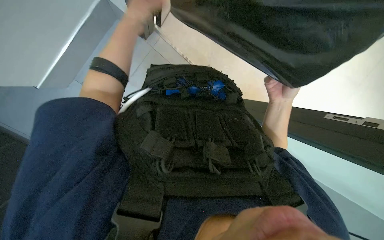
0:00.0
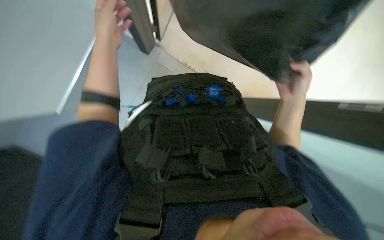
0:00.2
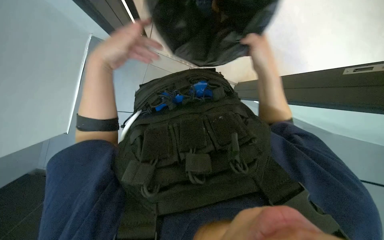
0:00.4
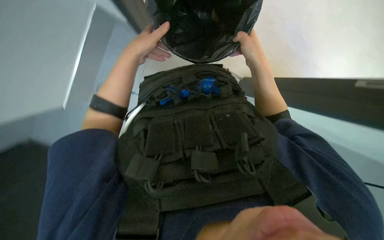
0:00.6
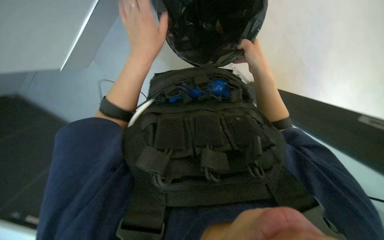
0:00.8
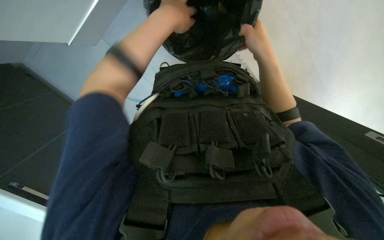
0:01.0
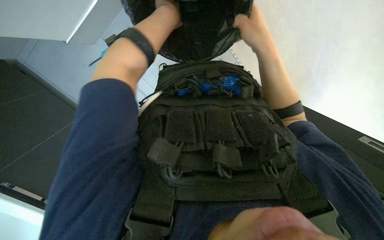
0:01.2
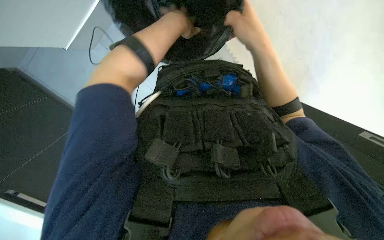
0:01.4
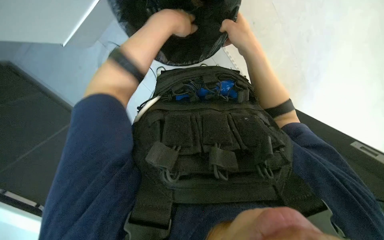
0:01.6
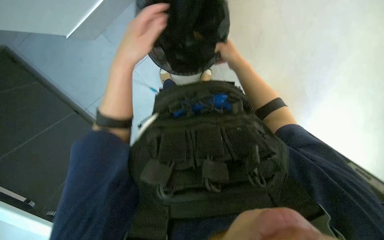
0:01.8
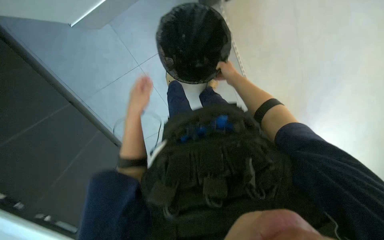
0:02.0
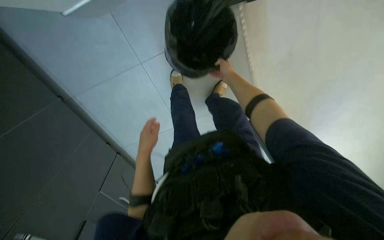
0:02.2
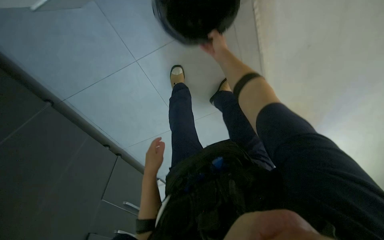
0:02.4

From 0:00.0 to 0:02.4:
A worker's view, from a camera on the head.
Job: managing trash.
The whole recording: Lining trash can with bag. The worker takes a black bag from a drawer and lines the trash can with it.
From 0:00.0 to 0:01.2: The left hand moves up the picture, about 10 cm, while the right hand moves to the left, some 15 cm.
From 0:01.2 to 0:02.4: The camera pitches upward, by some 15 degrees. The right hand shifts about 25 cm farther from the camera and up the picture. The left hand goes some 35 cm down the picture and to the left.

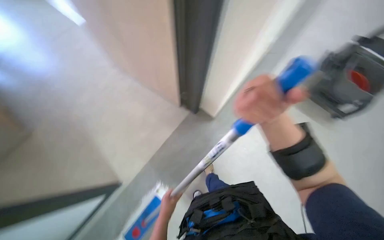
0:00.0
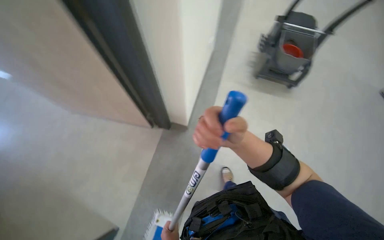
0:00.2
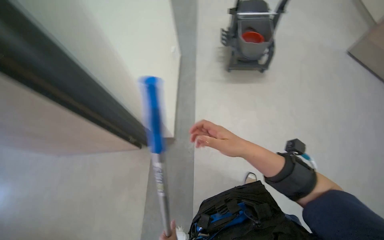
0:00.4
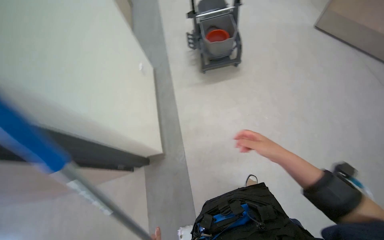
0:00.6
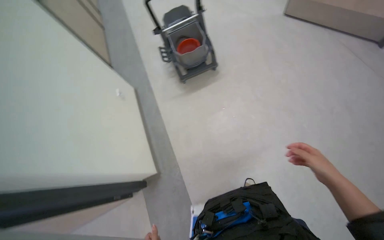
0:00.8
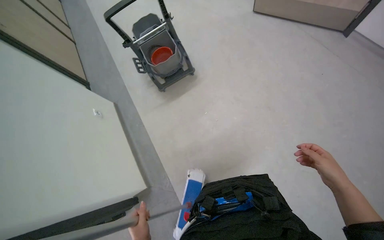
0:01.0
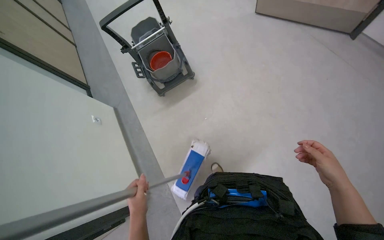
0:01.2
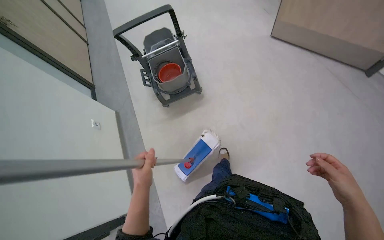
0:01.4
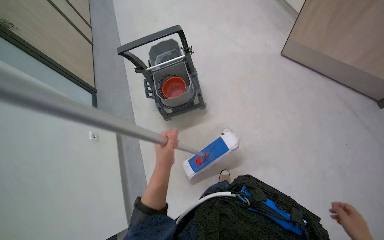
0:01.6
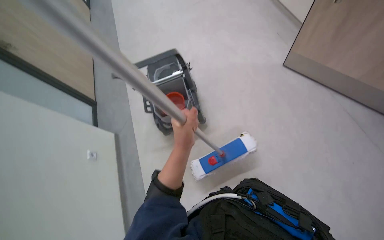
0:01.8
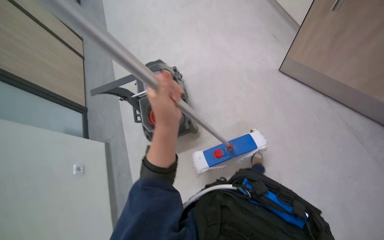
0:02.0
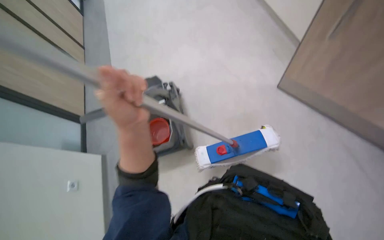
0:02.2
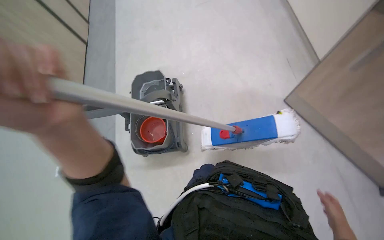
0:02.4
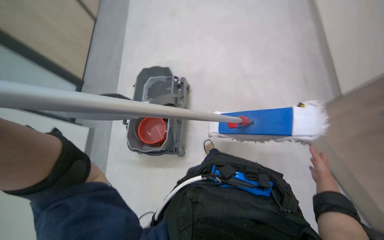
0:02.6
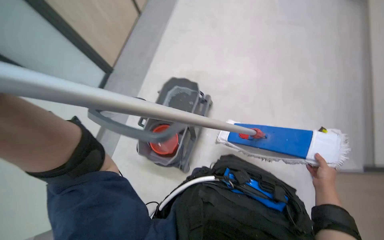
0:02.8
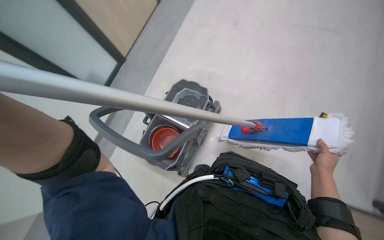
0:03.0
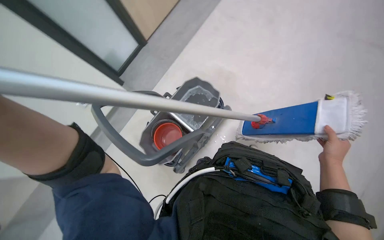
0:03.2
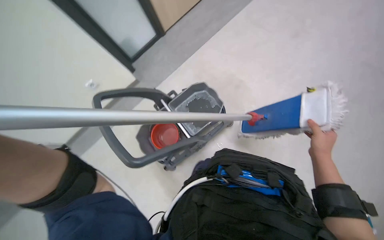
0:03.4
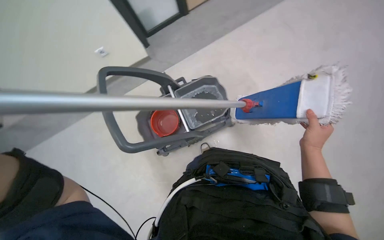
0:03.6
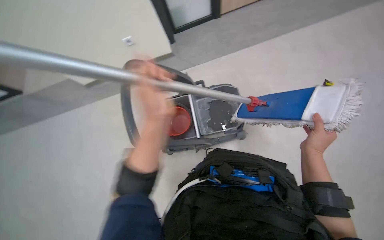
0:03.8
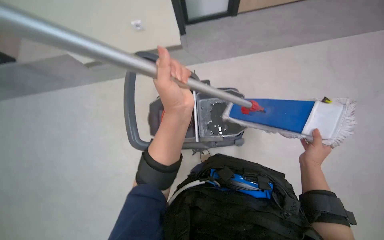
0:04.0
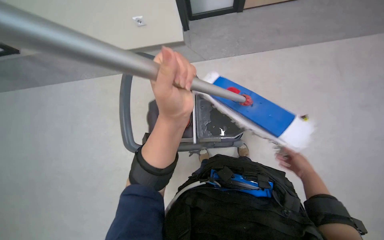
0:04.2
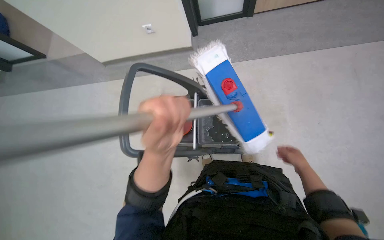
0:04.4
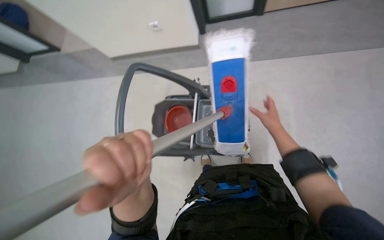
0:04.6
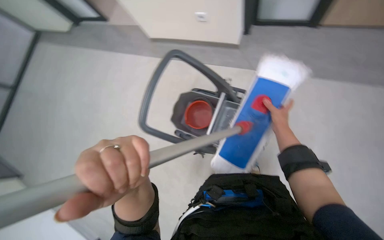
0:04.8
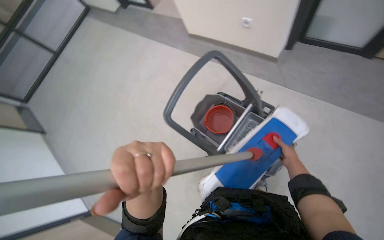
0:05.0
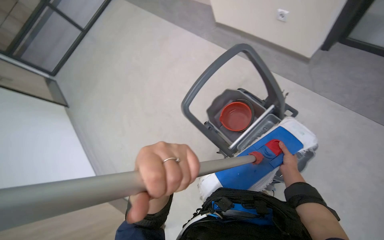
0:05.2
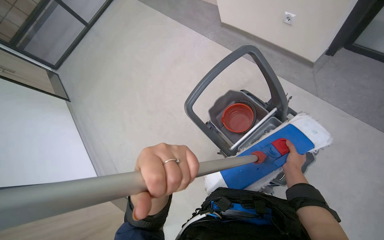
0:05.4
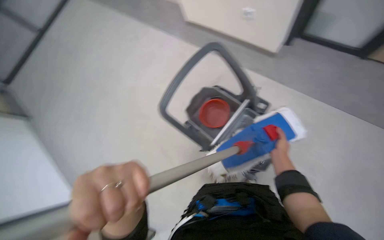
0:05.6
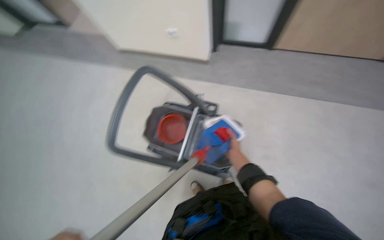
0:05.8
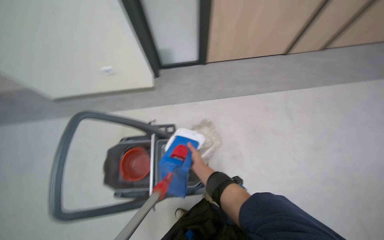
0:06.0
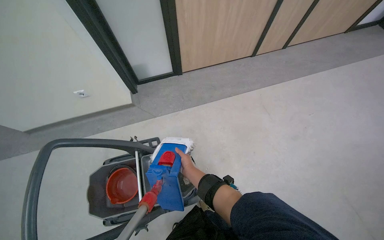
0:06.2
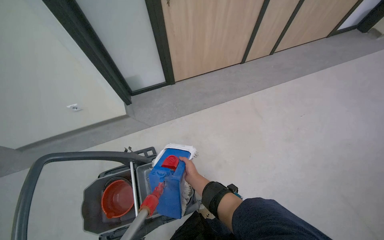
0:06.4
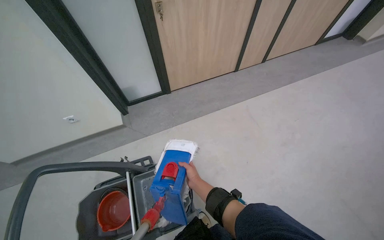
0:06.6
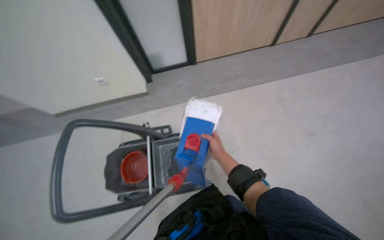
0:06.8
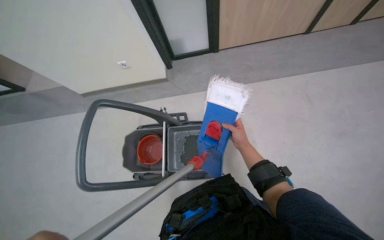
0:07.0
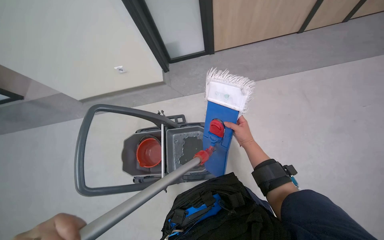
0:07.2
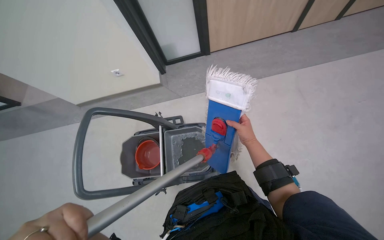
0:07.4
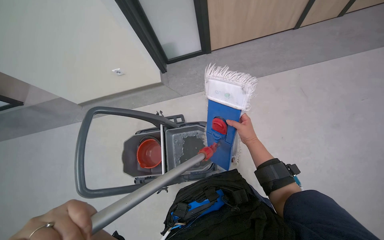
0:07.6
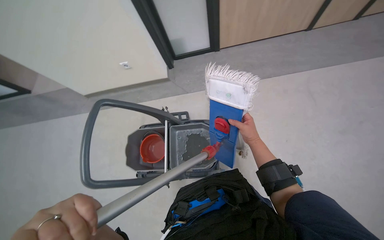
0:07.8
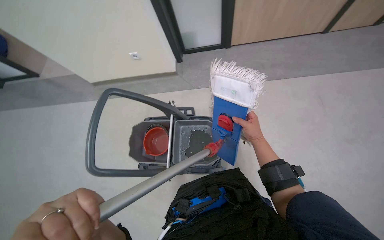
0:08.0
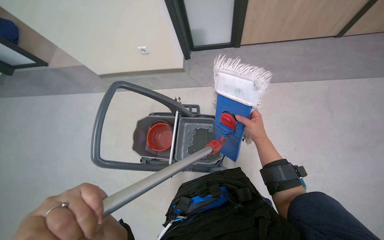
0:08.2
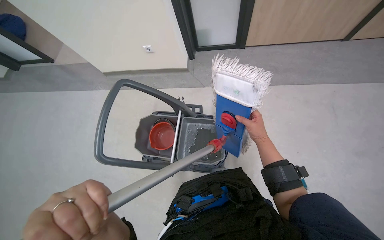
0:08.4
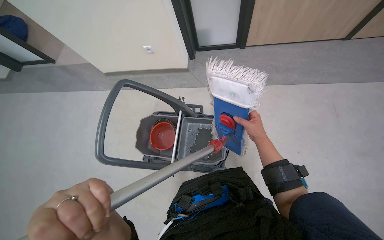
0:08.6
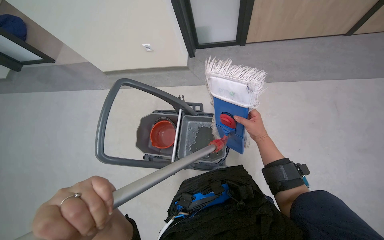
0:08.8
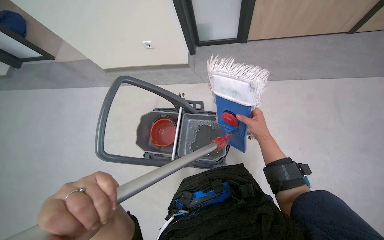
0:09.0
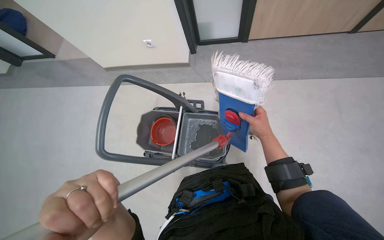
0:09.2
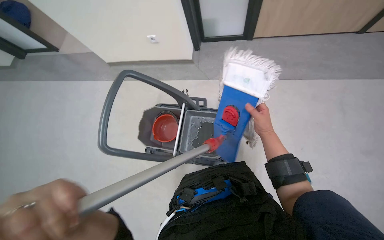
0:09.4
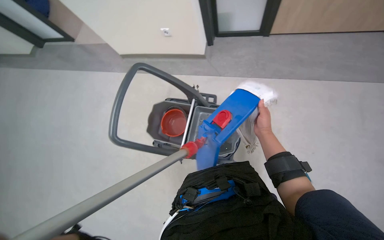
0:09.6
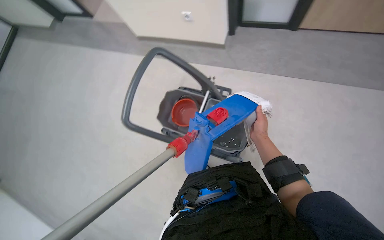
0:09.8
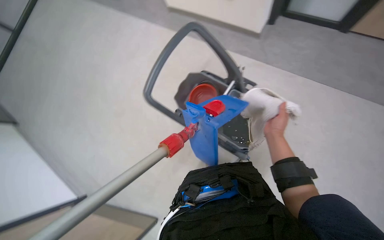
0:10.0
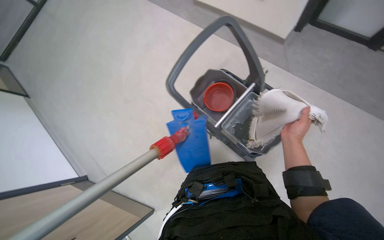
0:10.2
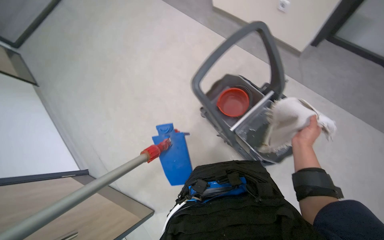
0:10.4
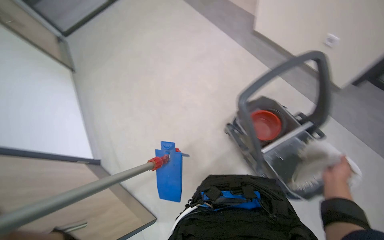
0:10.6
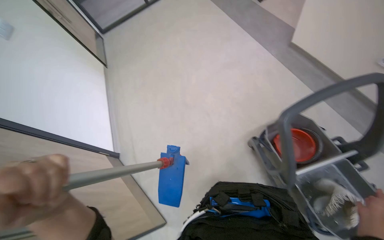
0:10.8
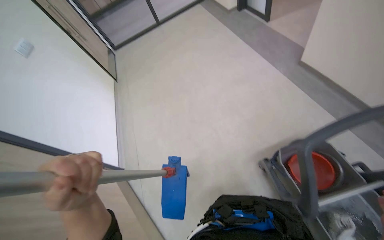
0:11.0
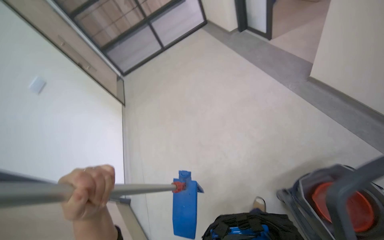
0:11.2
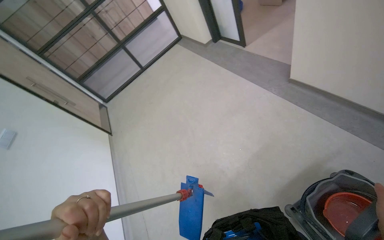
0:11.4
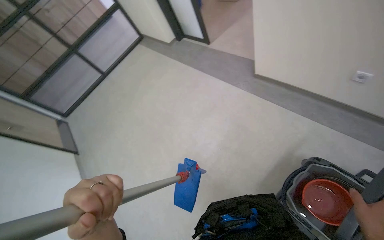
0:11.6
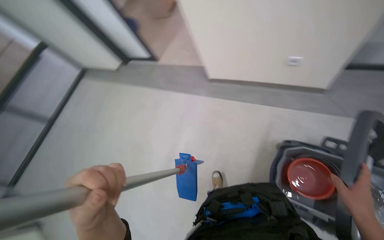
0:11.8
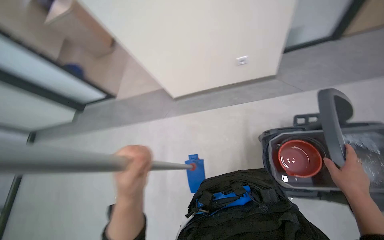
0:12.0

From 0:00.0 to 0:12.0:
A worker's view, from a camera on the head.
Job: mopping floor.
The whole recording: Wringing mop head. The worker wrings the mop head using the cleaning cart.
From 0:00.0 to 0:01.6: The wearer moves about 70 cm. The head turns to the right by approximately 60 degrees.
From 0:01.6 to 0:03.0: The wearer moves some 50 cm.
From 0:06.0 to 0:07.6: The right hand shifts some 20 cm to the right.
From 0:09.0 to 0:10.4: The head rotates some 40 degrees to the left.
From 0:10.4 to 0:12.0: The wearer looks about 40 degrees further to the right. The camera pitches upward, by roughly 25 degrees.

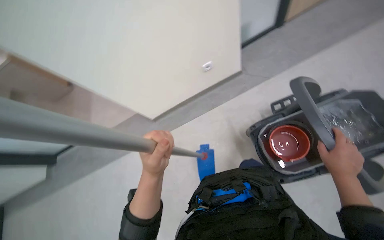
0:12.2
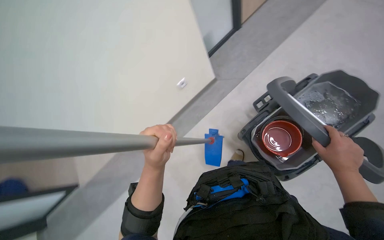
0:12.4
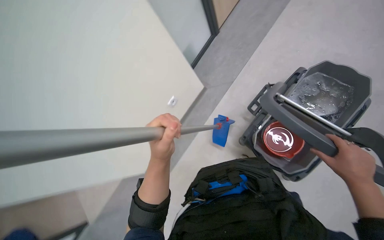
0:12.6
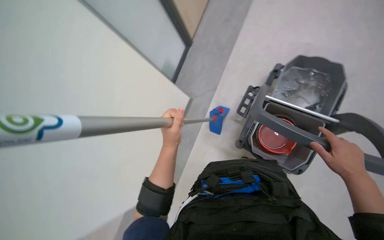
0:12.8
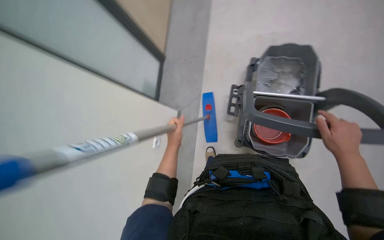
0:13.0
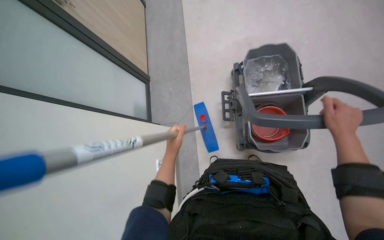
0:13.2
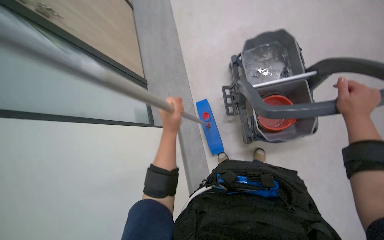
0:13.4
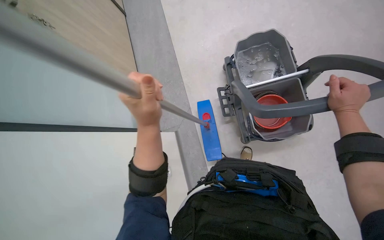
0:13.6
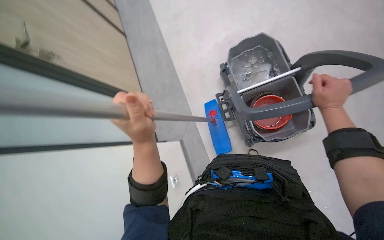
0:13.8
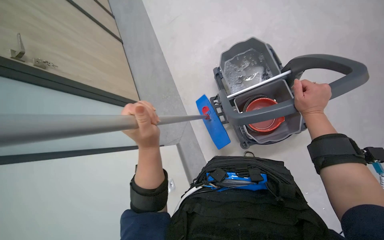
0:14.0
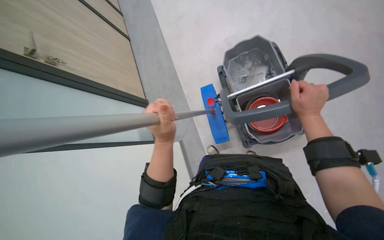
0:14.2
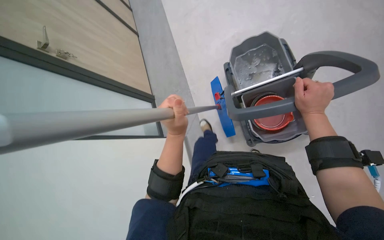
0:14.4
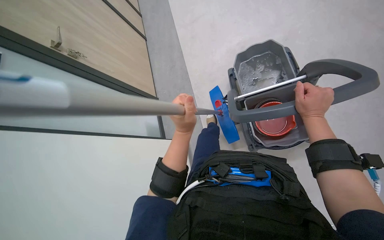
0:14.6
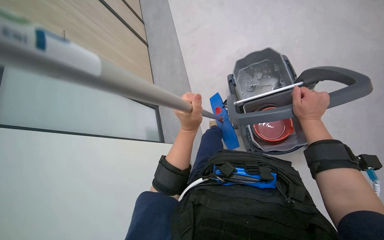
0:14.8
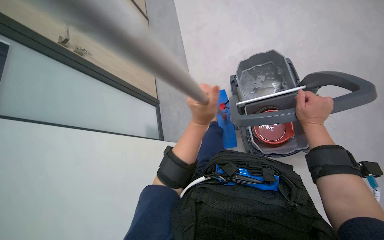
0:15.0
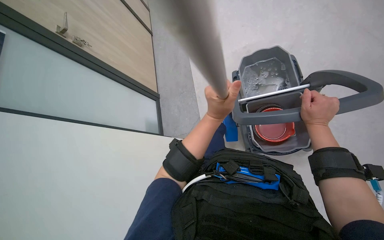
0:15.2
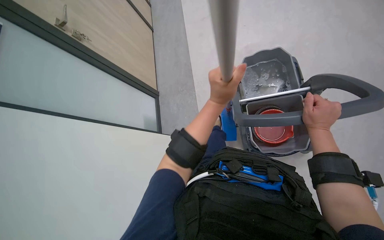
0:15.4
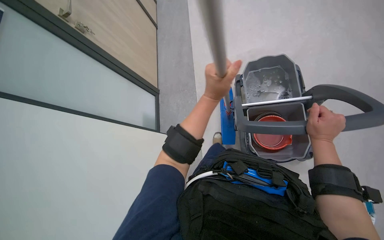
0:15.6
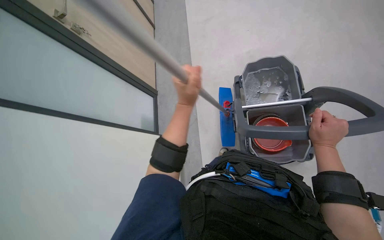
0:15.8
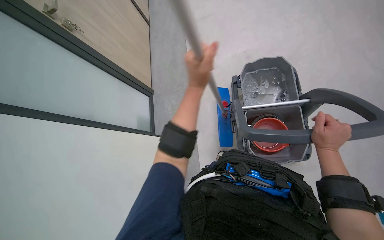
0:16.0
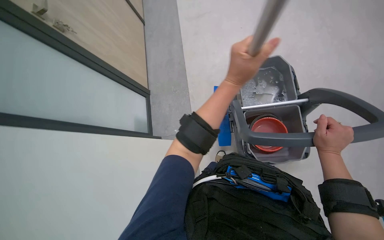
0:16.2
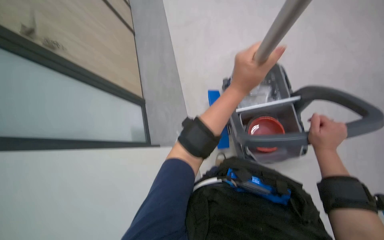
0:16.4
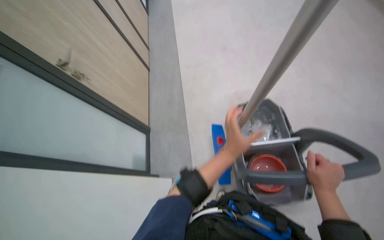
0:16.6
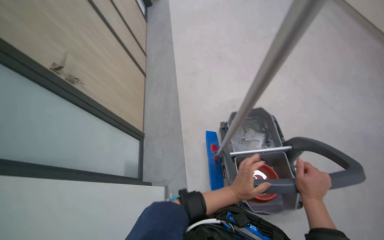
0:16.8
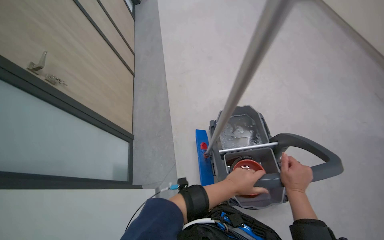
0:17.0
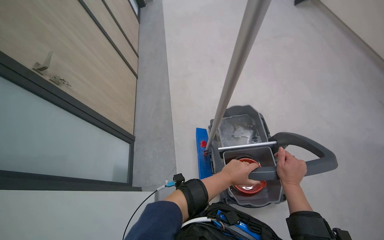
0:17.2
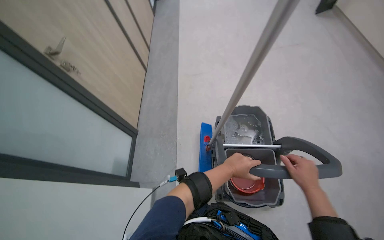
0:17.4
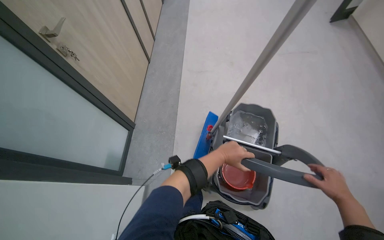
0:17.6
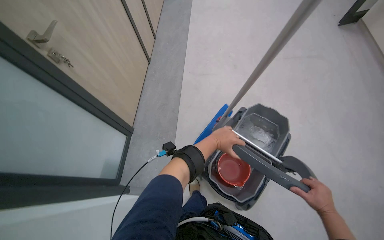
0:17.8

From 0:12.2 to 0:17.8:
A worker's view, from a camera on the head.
Job: mopping floor.
The whole recording: Wringing mop head. The worker wrings the mop head using the cleaning cart.
From 0:12.2 to 0:13.6: The view tilts roughly 30 degrees upward. Everything in view rotates roughly 65 degrees counterclockwise.
From 0:13.6 to 0:15.0: The left hand heads to the right, covering roughly 15 cm.
From 0:15.0 to 0:16.4: The left hand goes some 15 cm up the picture.
From 0:16.4 to 0:17.8: The left hand travels farther from the camera by roughly 15 cm, while the right hand goes approximately 15 cm to the right.
